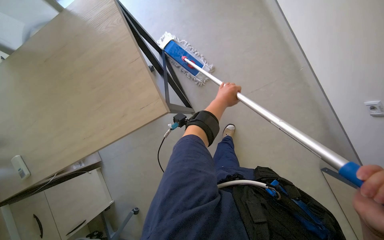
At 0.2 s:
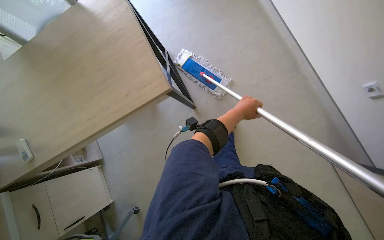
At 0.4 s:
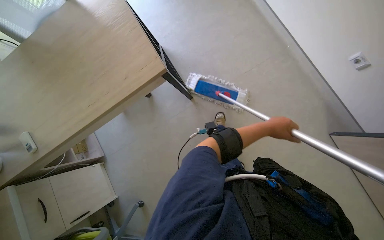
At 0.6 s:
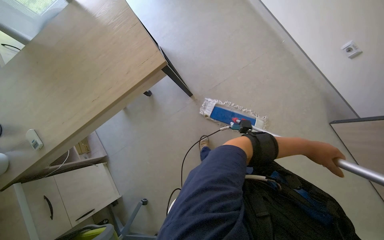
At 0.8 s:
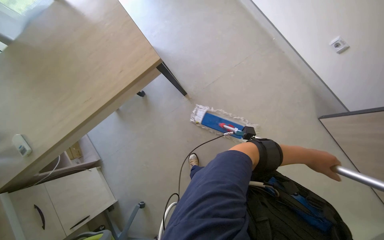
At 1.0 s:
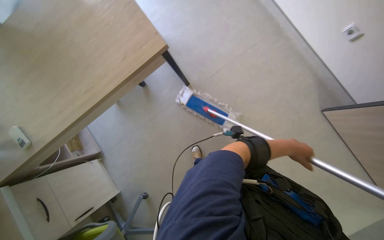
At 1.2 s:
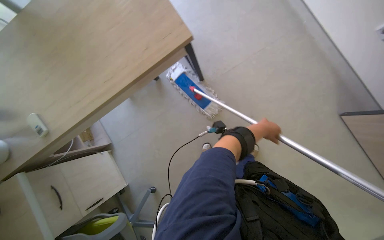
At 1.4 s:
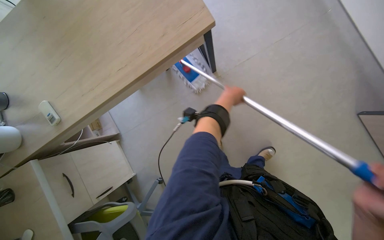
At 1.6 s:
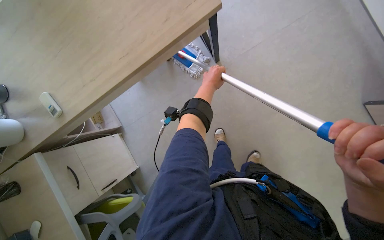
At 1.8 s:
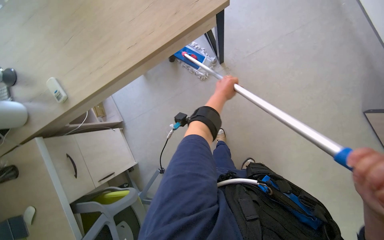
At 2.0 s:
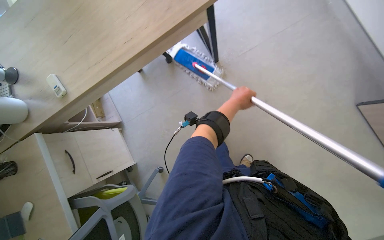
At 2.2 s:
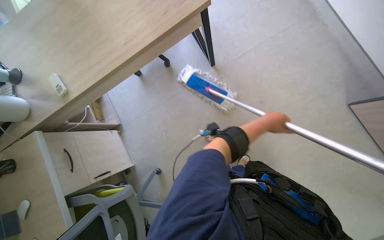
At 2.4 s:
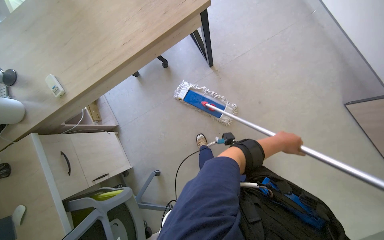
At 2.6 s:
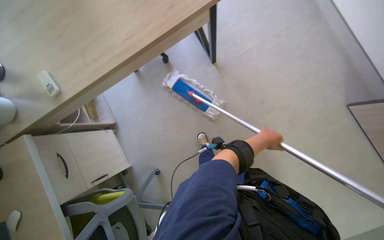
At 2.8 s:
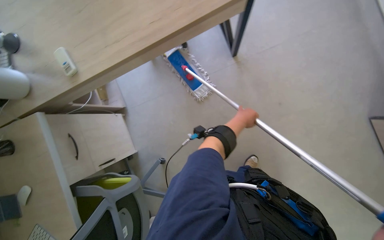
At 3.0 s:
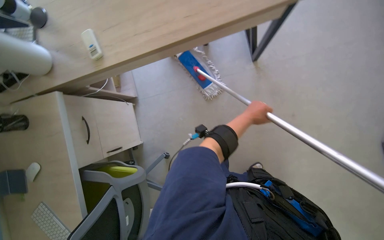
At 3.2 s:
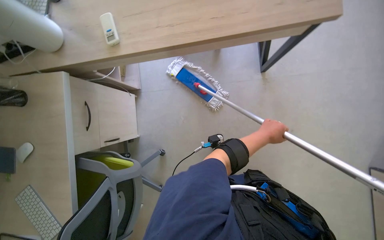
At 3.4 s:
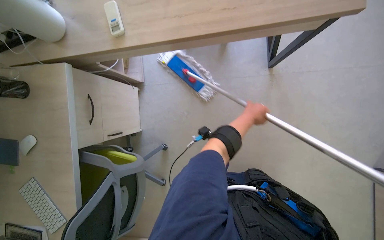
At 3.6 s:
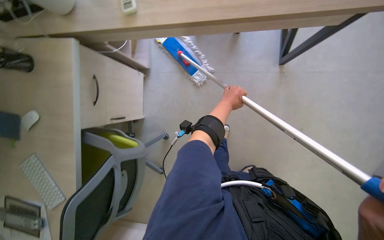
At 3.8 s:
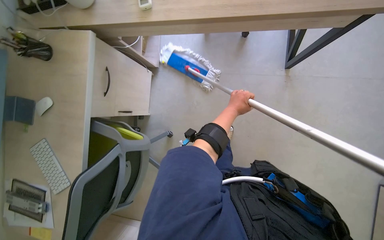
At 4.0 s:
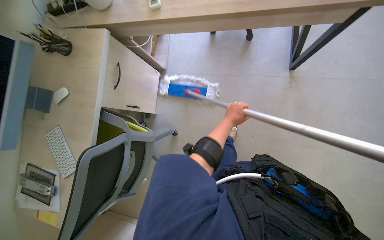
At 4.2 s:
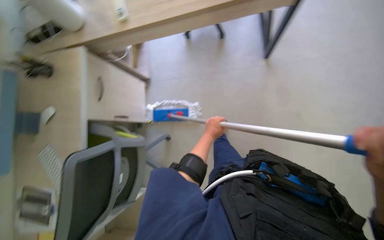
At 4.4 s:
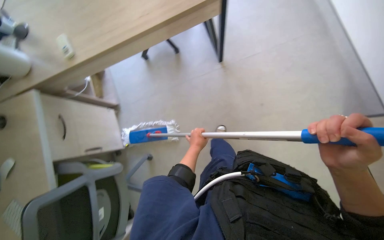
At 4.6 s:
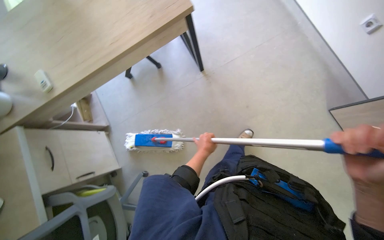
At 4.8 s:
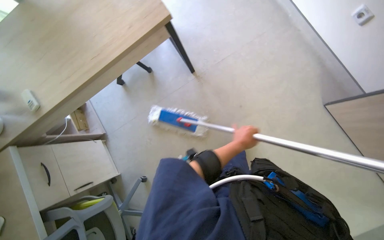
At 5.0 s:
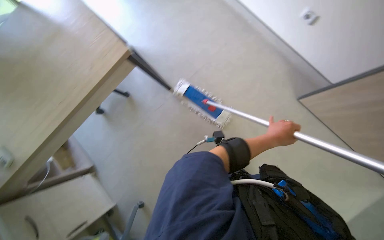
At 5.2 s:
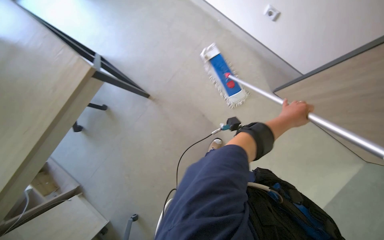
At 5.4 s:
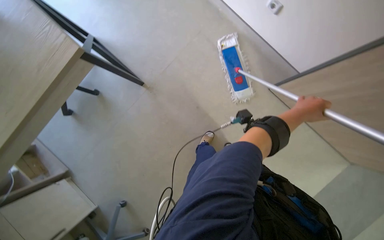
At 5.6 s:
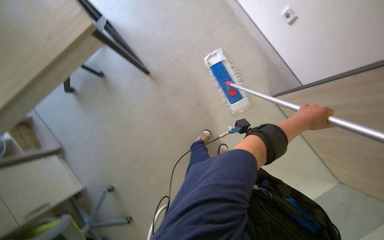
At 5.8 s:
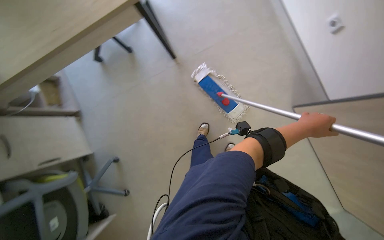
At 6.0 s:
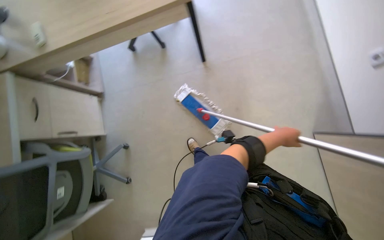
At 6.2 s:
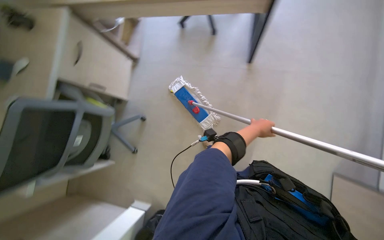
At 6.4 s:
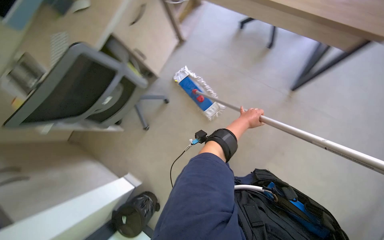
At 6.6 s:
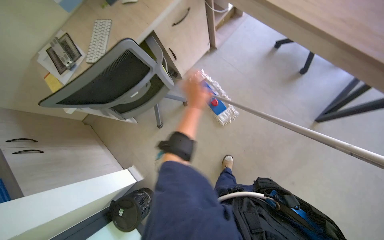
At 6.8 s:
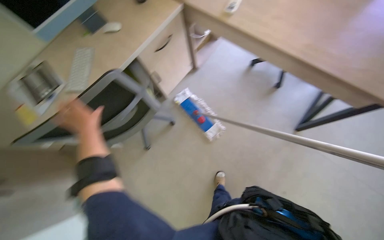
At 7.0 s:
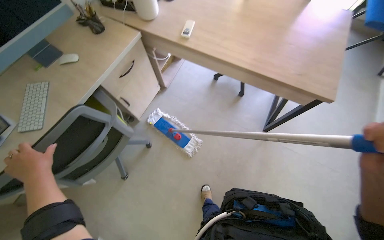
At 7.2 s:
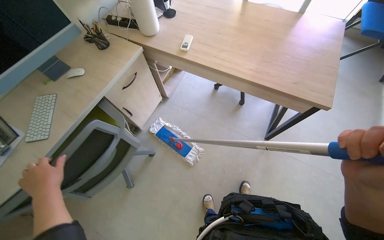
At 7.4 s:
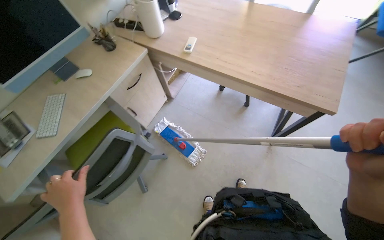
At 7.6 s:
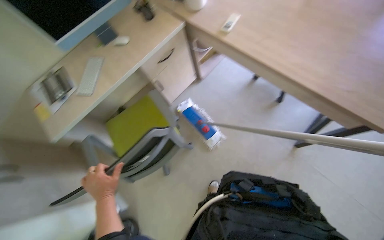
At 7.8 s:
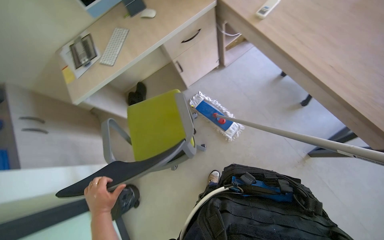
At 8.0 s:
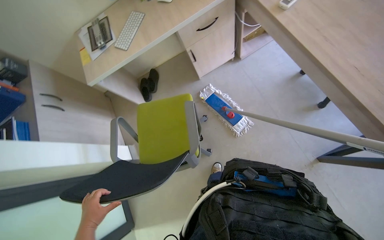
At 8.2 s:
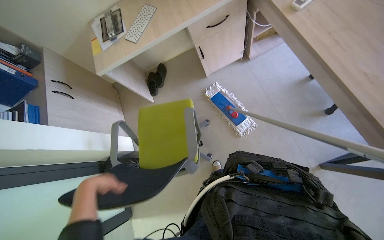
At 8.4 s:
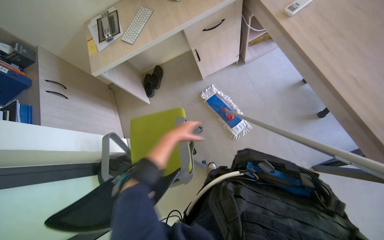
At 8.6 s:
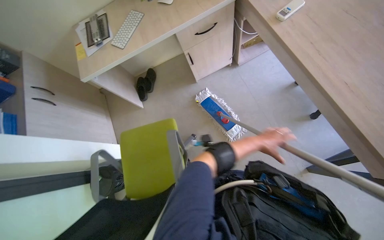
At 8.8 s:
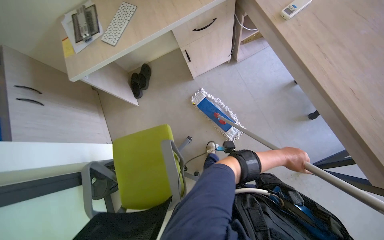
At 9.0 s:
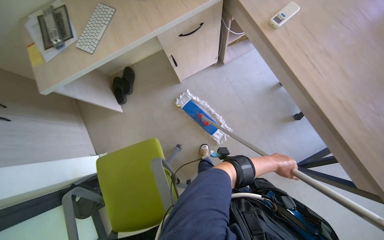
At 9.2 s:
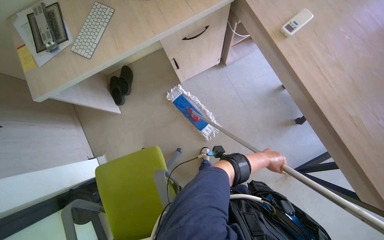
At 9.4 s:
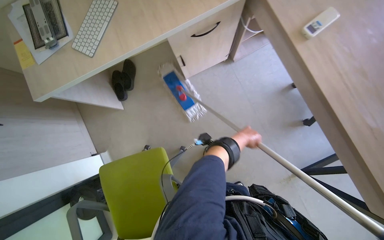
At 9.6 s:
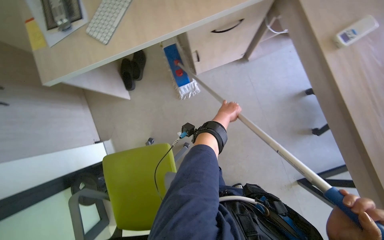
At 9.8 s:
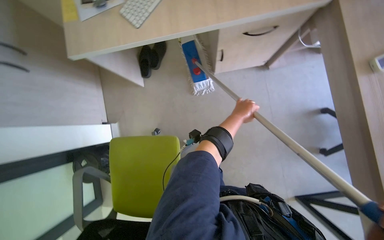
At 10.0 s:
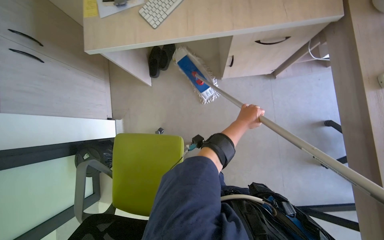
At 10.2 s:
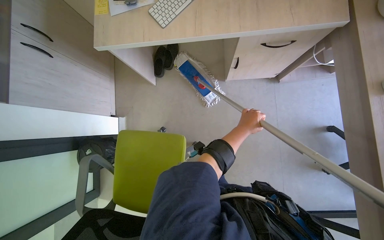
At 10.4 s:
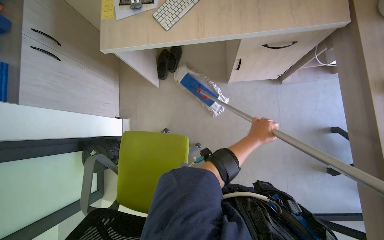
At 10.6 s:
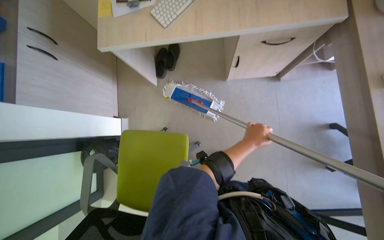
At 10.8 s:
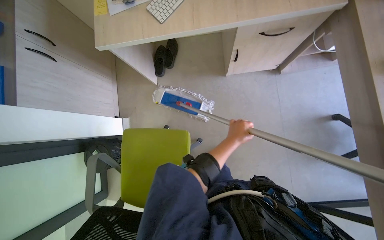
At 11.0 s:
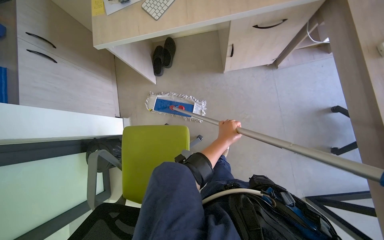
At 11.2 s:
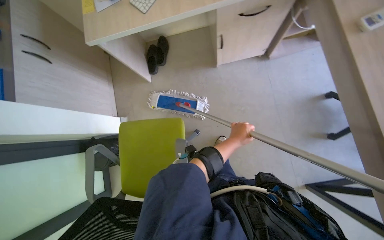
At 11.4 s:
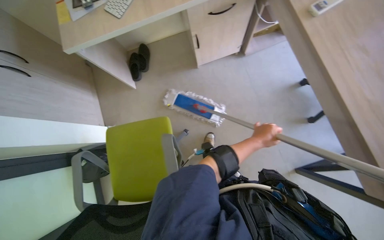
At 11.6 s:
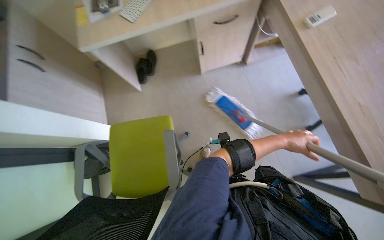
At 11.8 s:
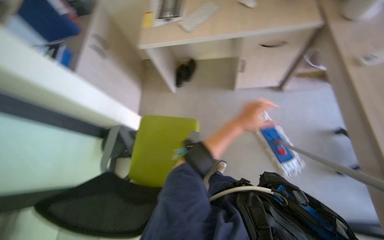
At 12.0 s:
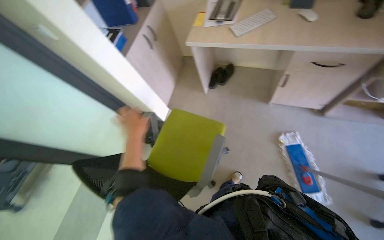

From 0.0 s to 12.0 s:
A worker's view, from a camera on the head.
Job: mopping floor.
The whole recording: Mopping office floor. The worker mops the office floor, moving around desks and chairs.
From 1.6 s to 3.0 s: The left hand goes approximately 15 cm down the picture.
From 3.0 s to 4.4 s: The left hand heads down the picture and to the left, covering roughly 20 cm.
From 4.4 s to 6.0 s: The wearer moves approximately 40 cm.
From 7.6 s to 9.0 s: The view tips downward by about 15 degrees.
From 10.4 s to 12.0 s: The head travels about 40 cm. The head turns to the left by roughly 25 degrees. The view tilts some 15 degrees upward.

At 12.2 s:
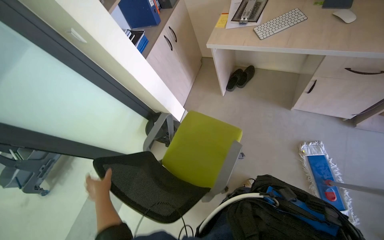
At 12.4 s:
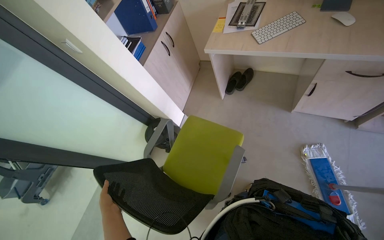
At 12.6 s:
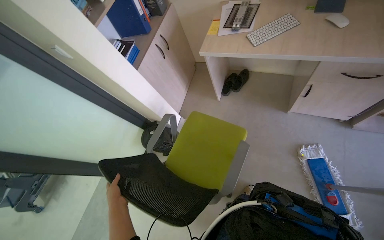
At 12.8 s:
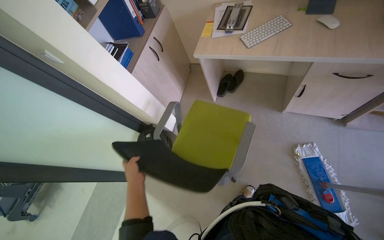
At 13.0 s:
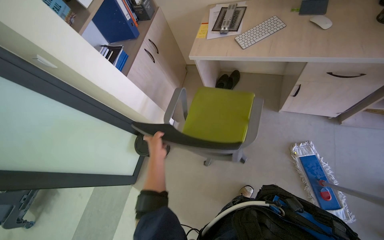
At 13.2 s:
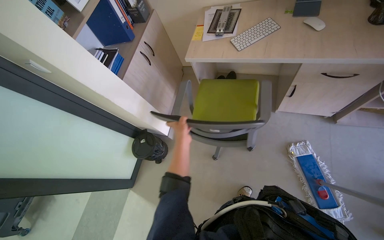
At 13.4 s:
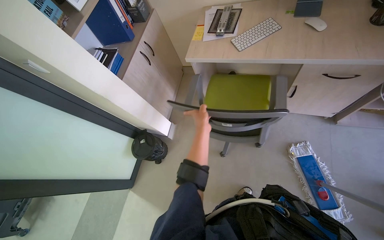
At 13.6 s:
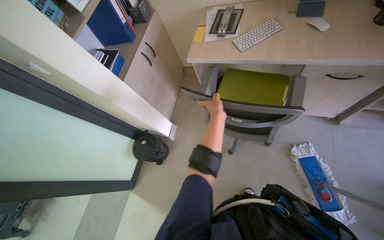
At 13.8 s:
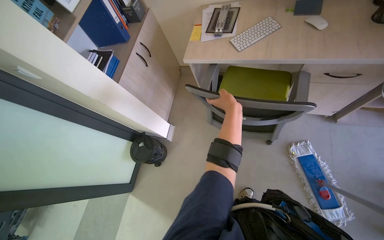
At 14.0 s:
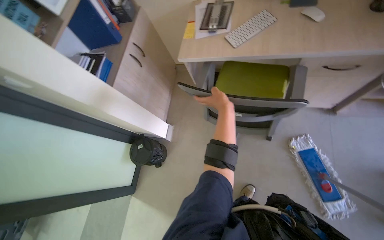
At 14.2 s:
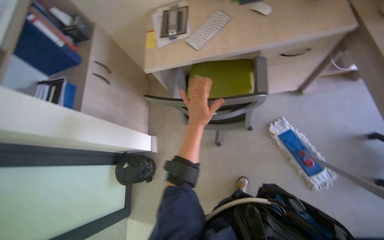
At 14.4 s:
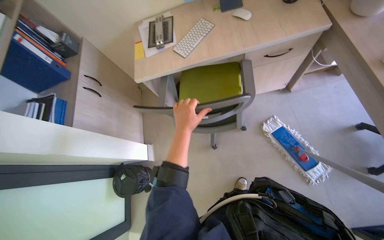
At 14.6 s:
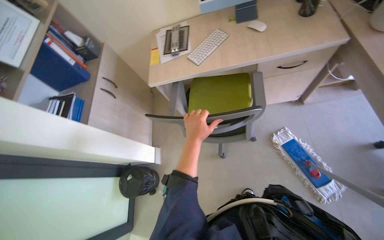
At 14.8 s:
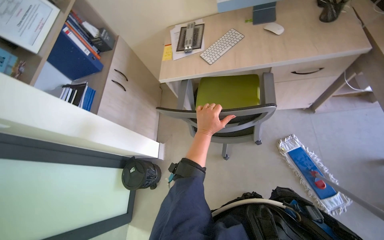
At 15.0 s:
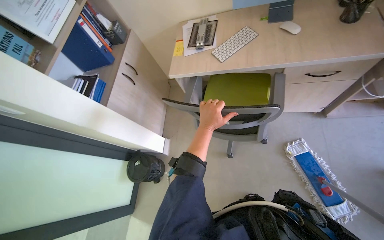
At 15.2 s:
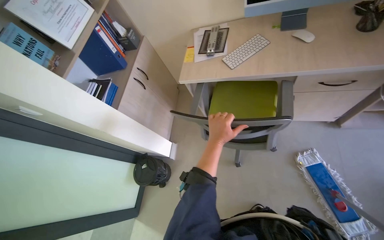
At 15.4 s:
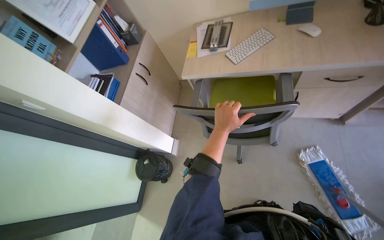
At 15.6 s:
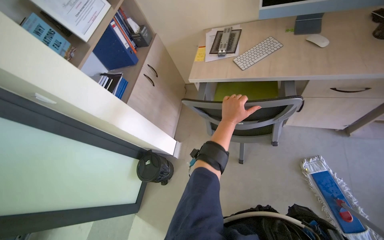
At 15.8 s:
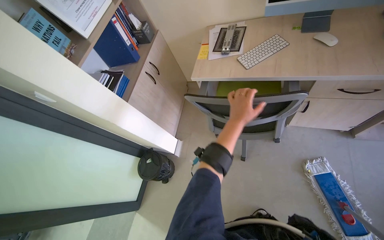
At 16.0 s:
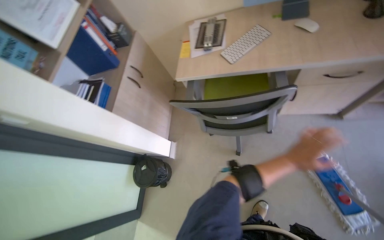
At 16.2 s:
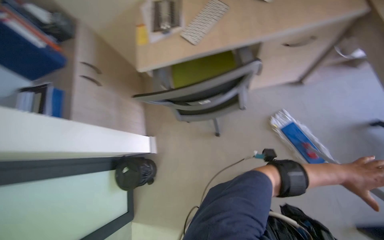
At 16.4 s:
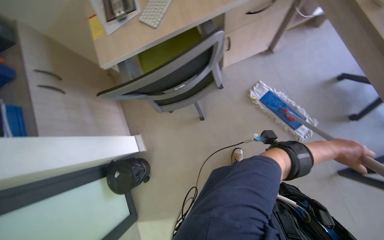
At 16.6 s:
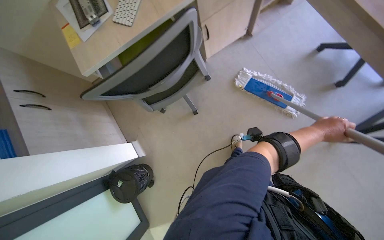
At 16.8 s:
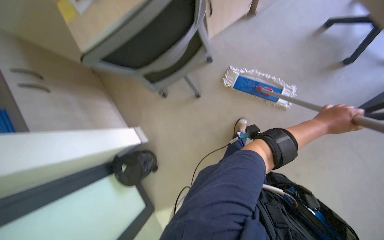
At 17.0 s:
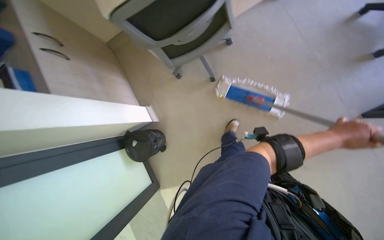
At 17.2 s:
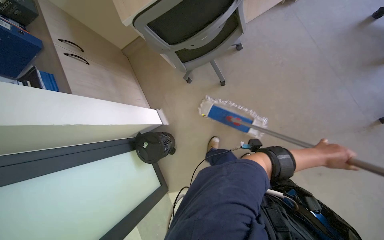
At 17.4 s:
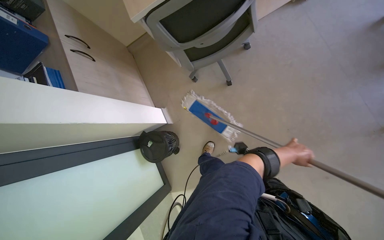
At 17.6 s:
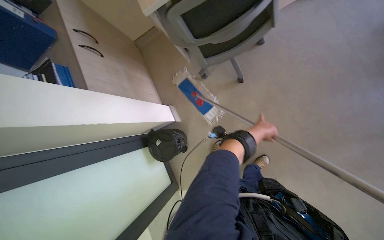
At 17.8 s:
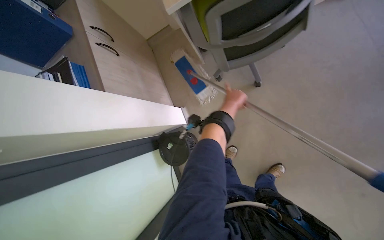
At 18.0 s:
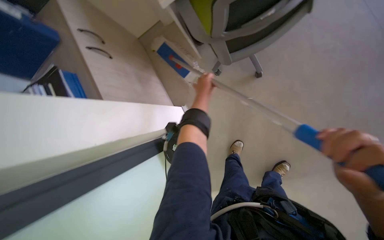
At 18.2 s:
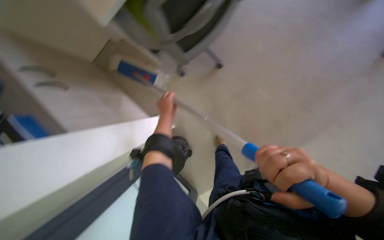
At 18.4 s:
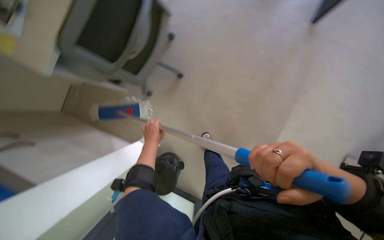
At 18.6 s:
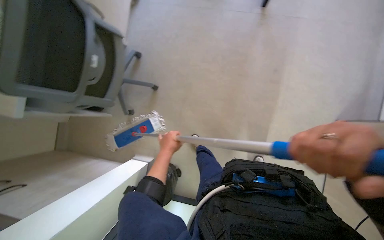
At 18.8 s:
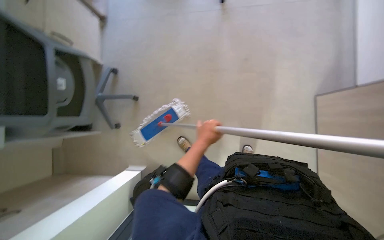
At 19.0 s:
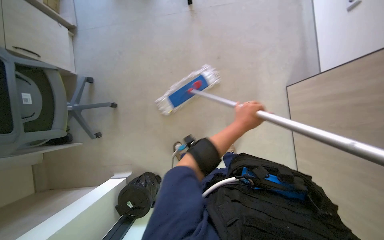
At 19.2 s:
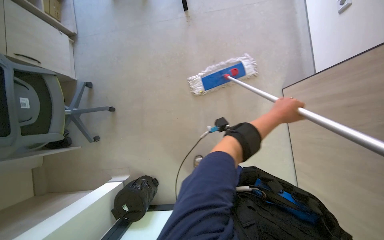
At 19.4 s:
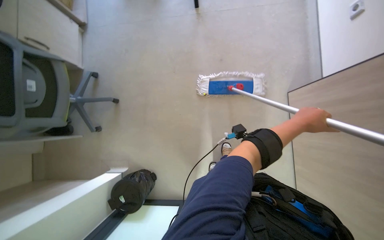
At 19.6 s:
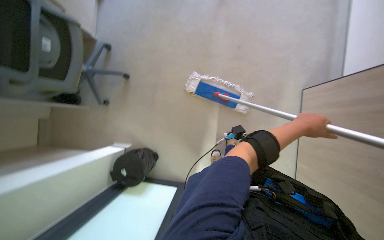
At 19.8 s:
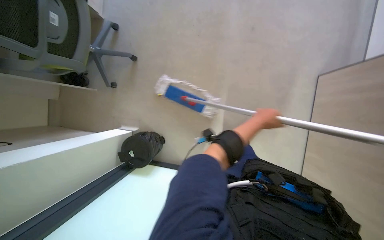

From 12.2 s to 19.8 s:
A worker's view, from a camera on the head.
Job: mopping floor.
The whole recording: Mopping office floor. The worker mops the office floor, moving around desks and chairs.
From 12.2 s to 13.8 s: The left hand goes approximately 60 cm up the picture and to the right.
From 15.2 s to 16.8 s: The head rotates some 40 degrees to the right. The view tilts roughly 15 degrees downward.
From 18.2 s to 19.8 s: The camera travels approximately 50 cm. Everything in view rotates about 35 degrees counterclockwise.
